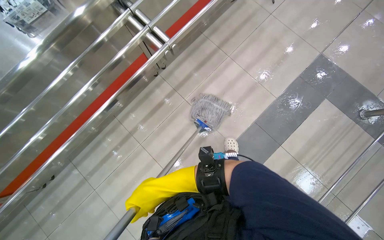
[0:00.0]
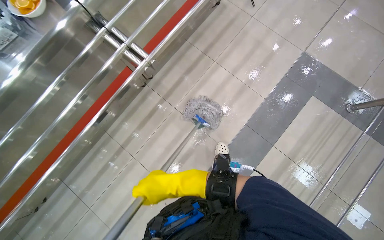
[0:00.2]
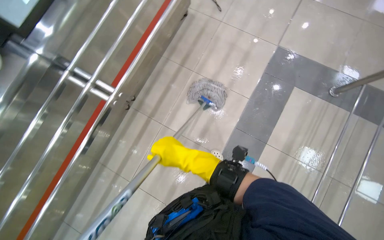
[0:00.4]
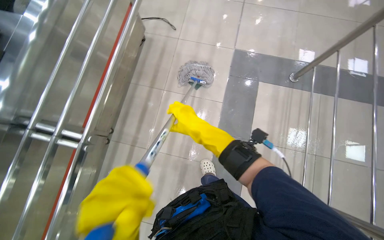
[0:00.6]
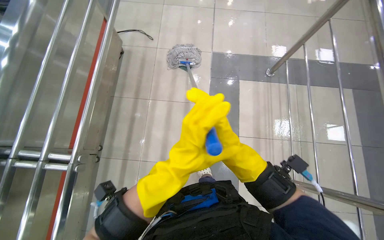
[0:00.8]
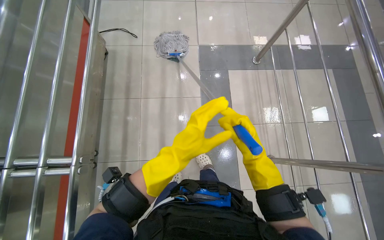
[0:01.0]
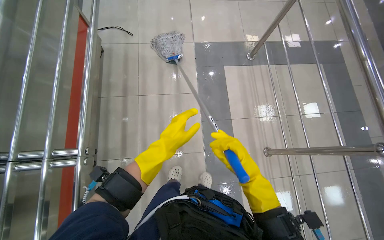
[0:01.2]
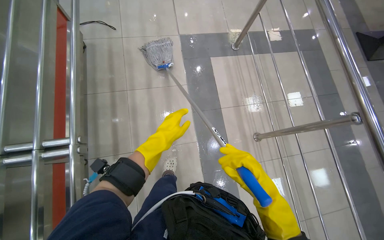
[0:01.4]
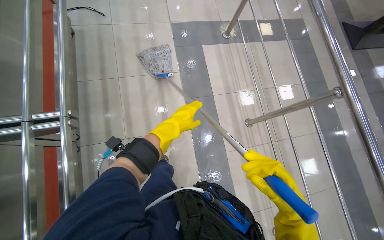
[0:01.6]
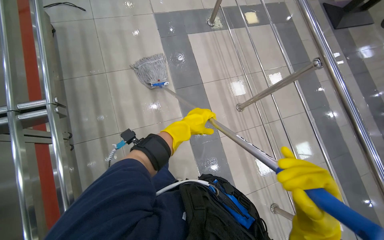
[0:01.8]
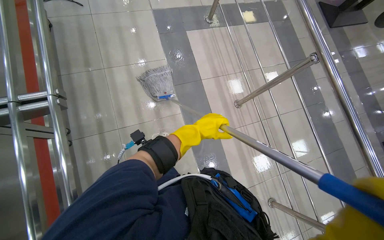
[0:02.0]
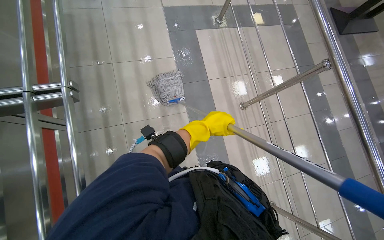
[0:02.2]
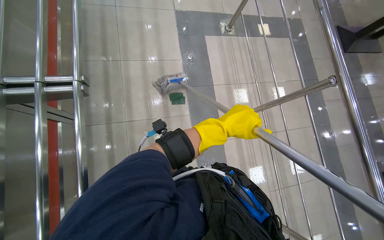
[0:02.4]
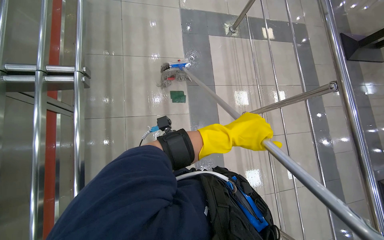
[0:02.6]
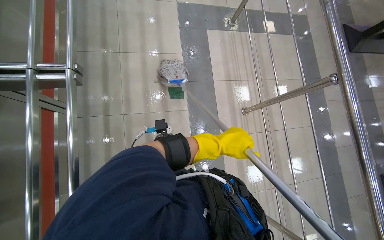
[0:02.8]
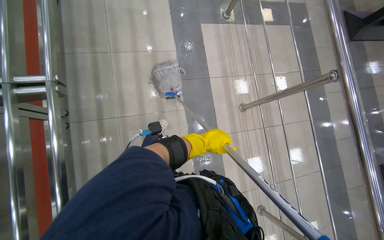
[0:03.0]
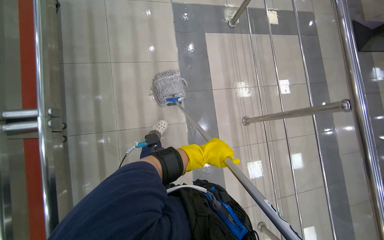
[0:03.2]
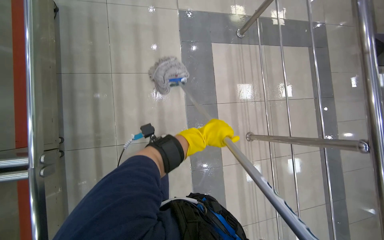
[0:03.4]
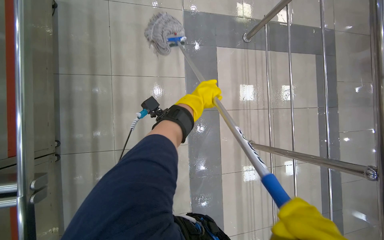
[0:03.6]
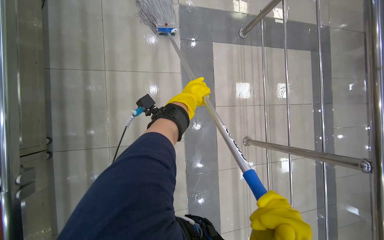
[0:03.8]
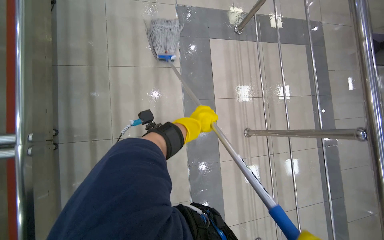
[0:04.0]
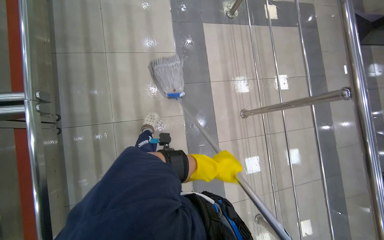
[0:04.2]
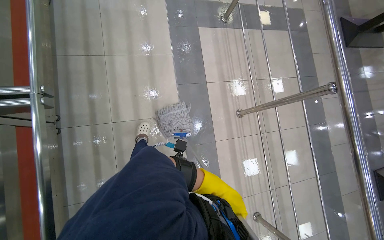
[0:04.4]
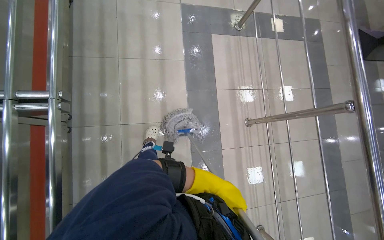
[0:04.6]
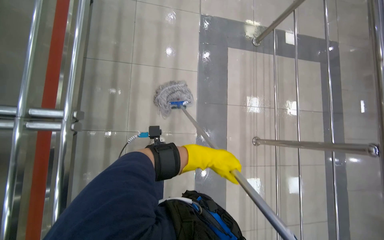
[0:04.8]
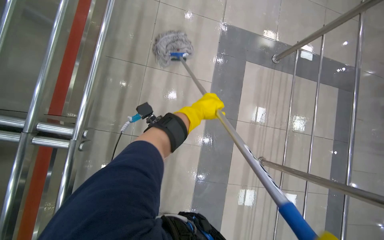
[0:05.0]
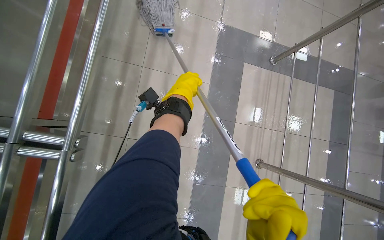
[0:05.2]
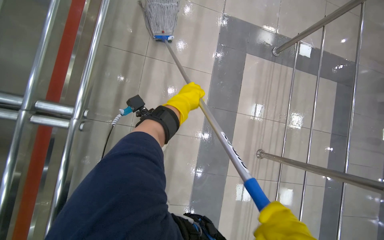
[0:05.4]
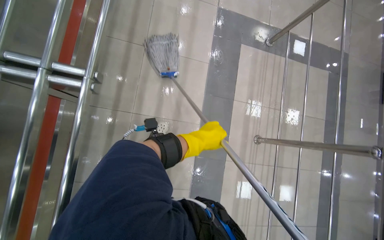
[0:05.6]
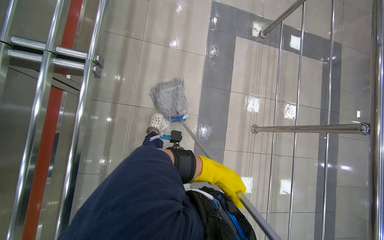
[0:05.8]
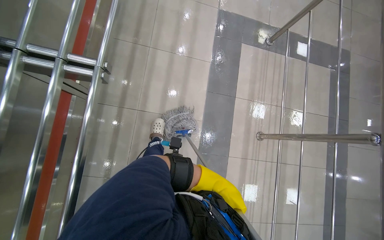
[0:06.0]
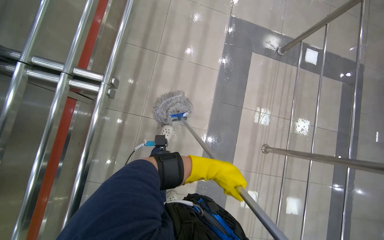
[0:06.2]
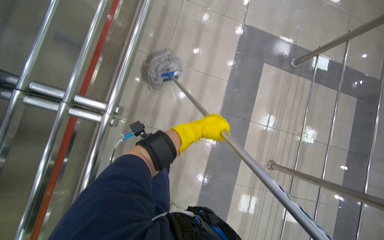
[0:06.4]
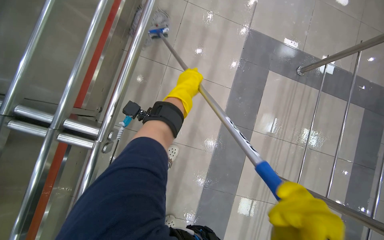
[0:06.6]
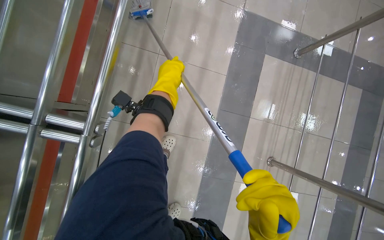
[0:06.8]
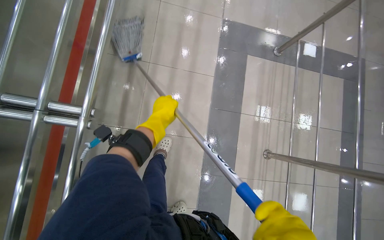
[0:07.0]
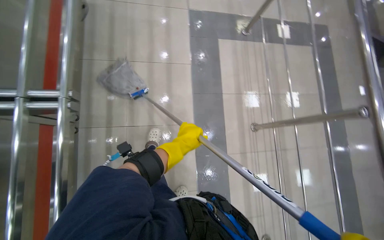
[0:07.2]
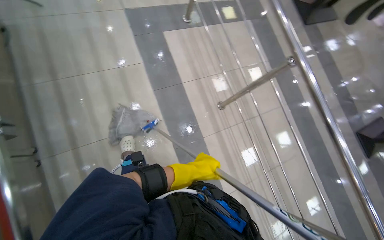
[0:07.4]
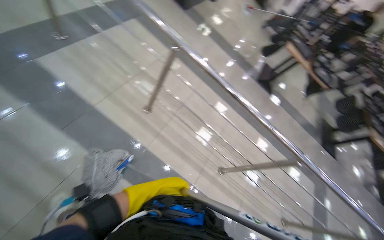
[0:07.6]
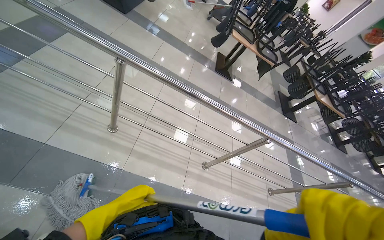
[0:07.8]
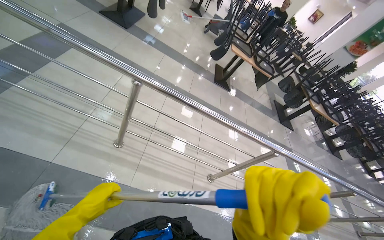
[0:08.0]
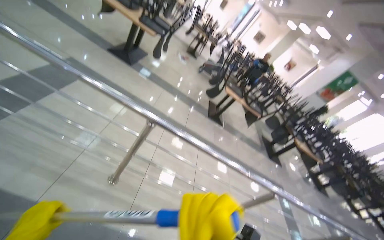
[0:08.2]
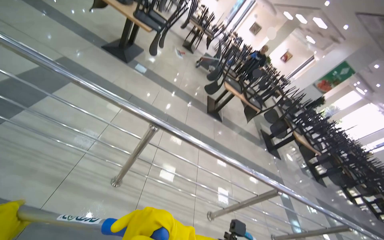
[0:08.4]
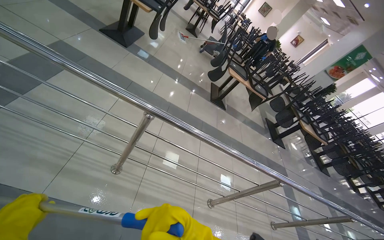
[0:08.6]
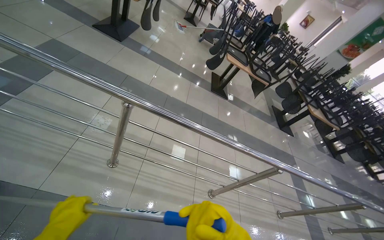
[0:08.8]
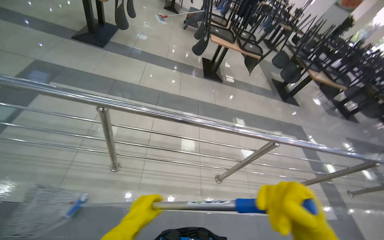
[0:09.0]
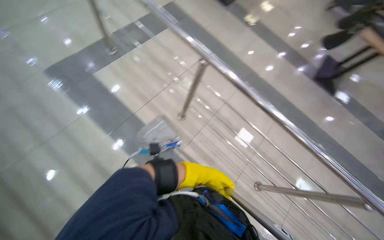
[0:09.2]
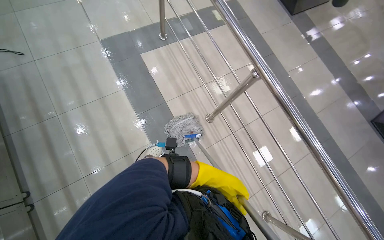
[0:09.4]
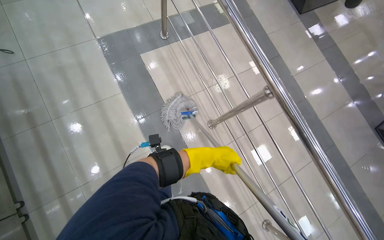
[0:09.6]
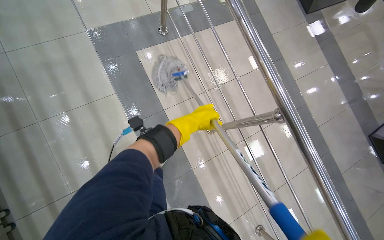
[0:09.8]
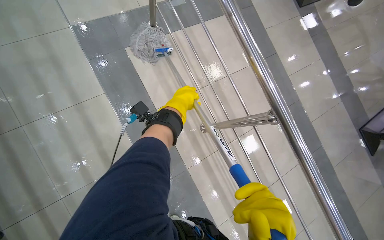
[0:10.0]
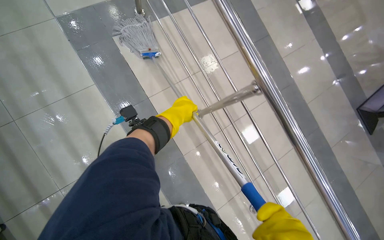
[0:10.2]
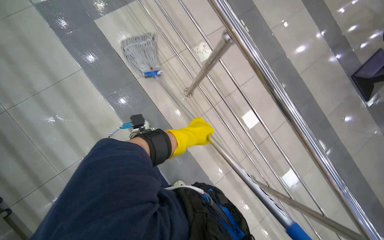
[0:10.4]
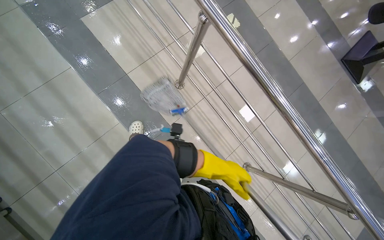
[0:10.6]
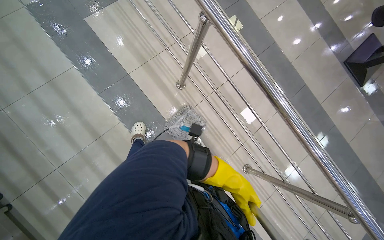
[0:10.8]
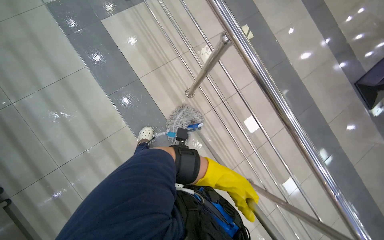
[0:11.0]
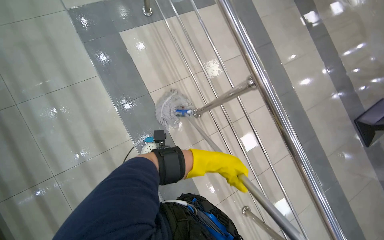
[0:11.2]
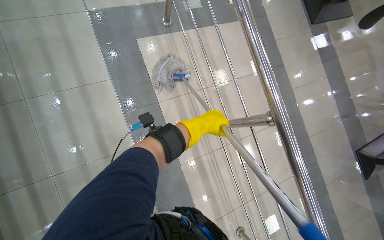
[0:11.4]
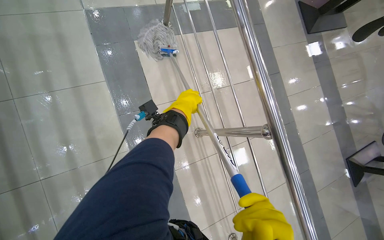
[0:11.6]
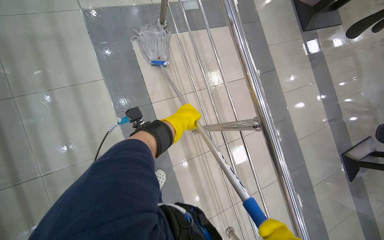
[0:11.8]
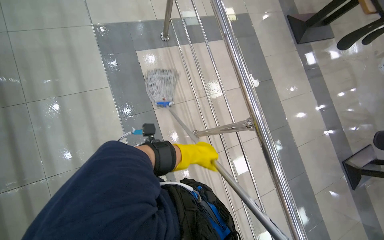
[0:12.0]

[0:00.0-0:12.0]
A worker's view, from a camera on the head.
Job: mopping floor.
The whole recording: Mopping cafeteria floor. The worker mops the tiled floor of the cafeteria with a string mop.
0:00.0 to 0:01.6: The wearer looks some 55 degrees further to the right.
0:01.6 to 0:03.0: The right hand is displaced down the picture and to the right by roughly 25 cm.
0:03.0 to 0:04.4: The right hand heads down the picture, covering approximately 15 cm.
0:04.4 to 0:06.0: The right hand goes up the picture and returns, some 80 cm each way.
0:06.0 to 0:07.6: The head rotates roughly 65 degrees to the right.
0:07.6 to 0:09.0: The scene turns roughly 30 degrees counterclockwise in the picture.
0:09.0 to 0:10.4: The wearer's head swings approximately 55 degrees to the left. The wearer looks approximately 20 degrees further downward.
0:10.4 to 0:12.0: The right hand moves up and down the picture over about 35 cm, changing direction 2 times.

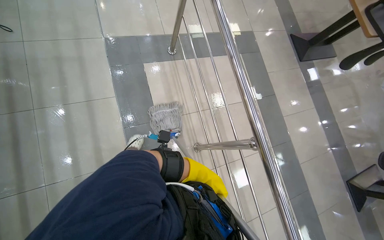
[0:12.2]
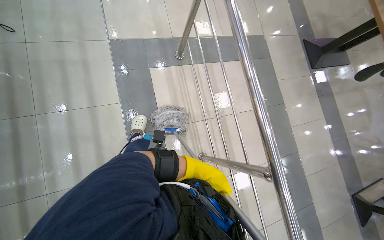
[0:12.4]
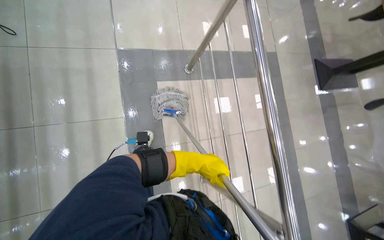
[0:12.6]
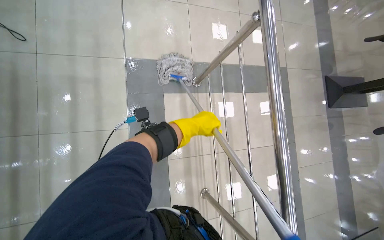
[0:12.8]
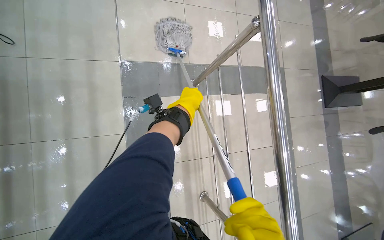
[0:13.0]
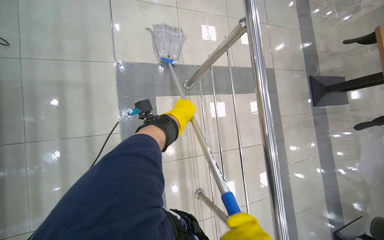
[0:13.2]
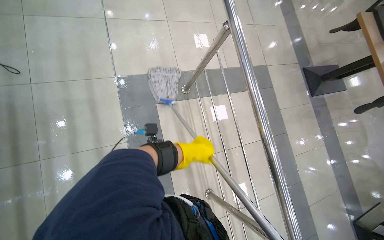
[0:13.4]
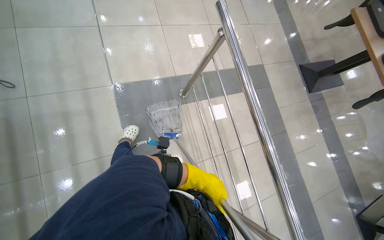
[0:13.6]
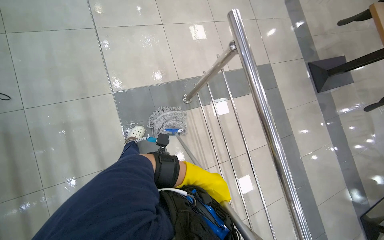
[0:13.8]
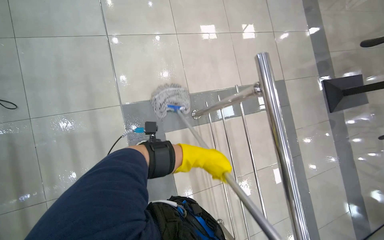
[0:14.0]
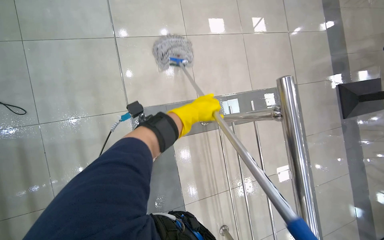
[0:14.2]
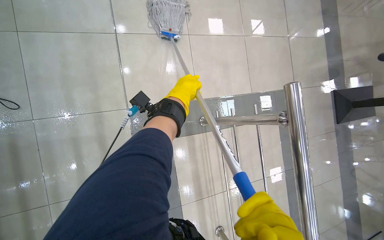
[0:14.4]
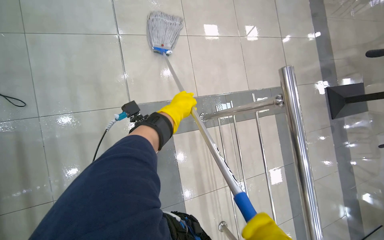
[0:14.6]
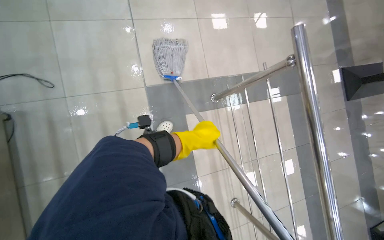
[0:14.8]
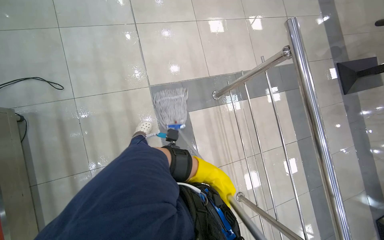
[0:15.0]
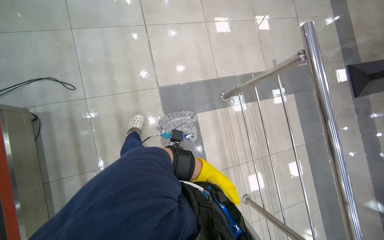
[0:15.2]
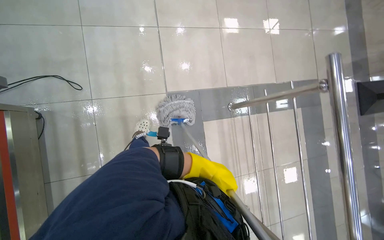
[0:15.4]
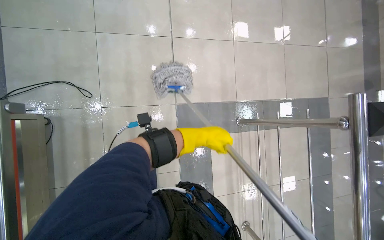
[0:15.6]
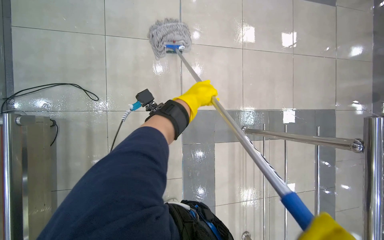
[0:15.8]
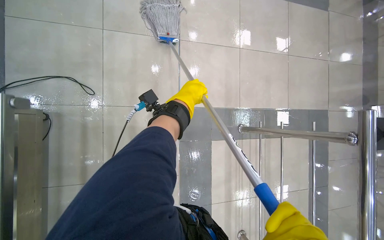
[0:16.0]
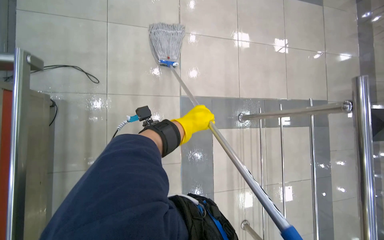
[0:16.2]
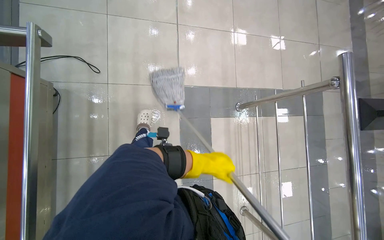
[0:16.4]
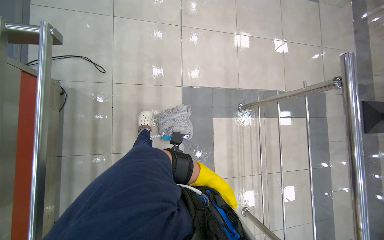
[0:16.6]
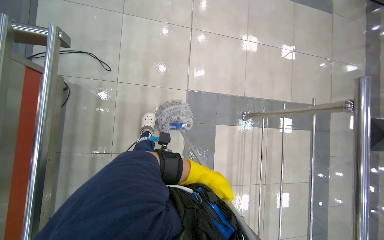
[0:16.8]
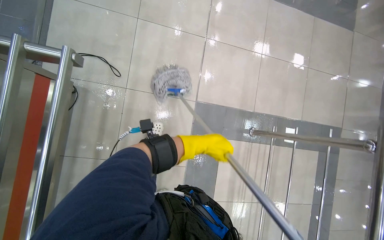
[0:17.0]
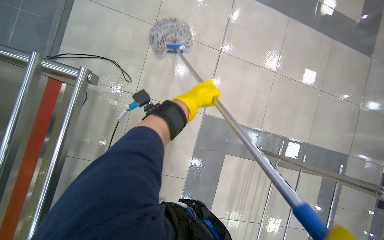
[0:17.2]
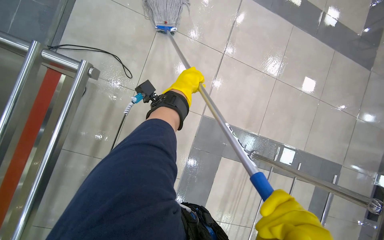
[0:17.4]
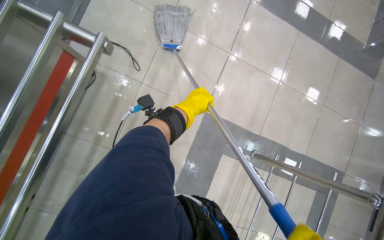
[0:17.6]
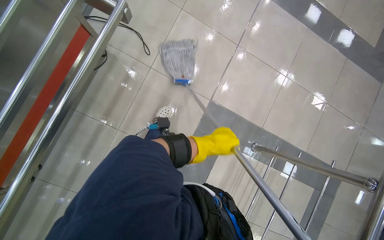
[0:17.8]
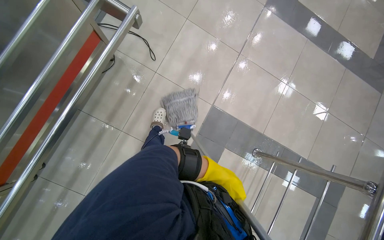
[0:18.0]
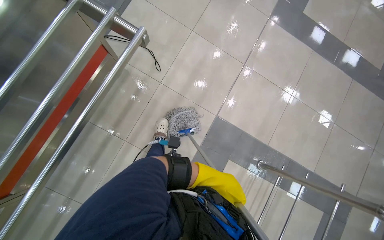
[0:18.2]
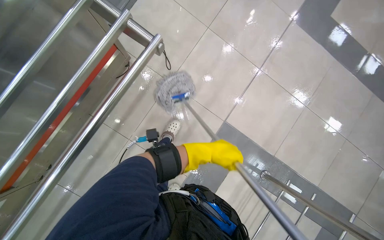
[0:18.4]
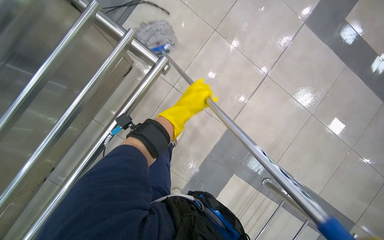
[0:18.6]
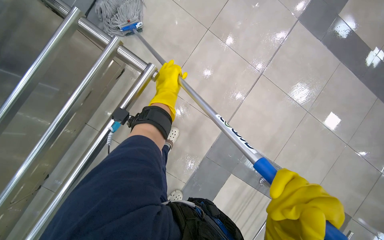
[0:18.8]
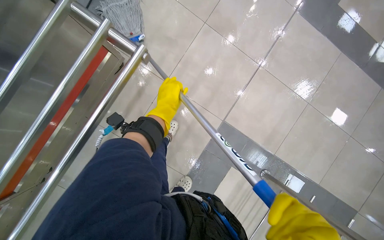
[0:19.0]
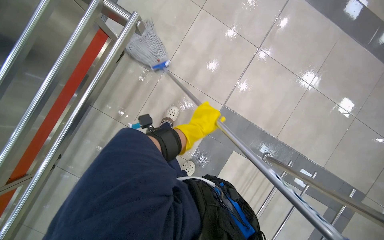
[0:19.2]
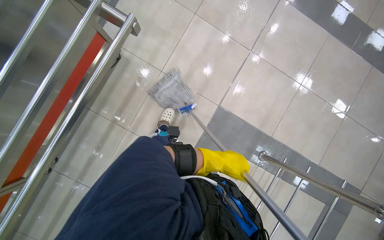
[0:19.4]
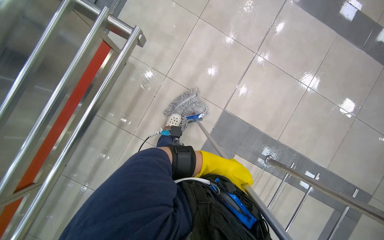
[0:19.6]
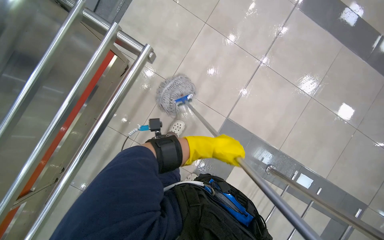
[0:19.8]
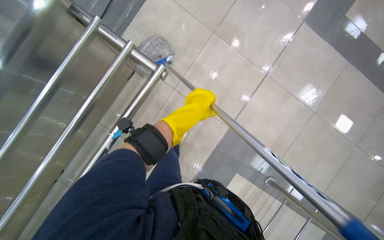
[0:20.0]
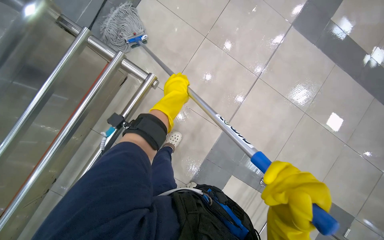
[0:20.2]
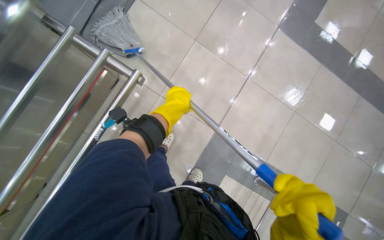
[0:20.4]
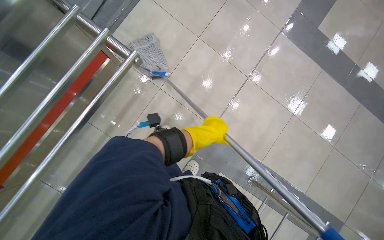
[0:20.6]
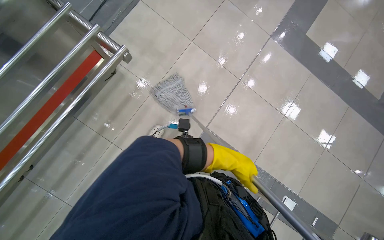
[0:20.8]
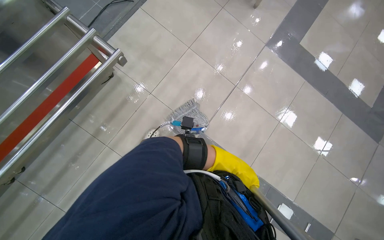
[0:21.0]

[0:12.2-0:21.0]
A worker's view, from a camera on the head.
Job: mopping floor.
The whole recording: Mopping cafeteria floor. The worker mops the tiled floor of the cafeteria with a string mop.
0:12.2 to 0:13.6: The wearer moves approximately 50 cm.
0:13.6 to 0:15.2: The right hand travels up the picture and back again, roughly 70 cm each way.
0:15.2 to 0:16.6: The right hand travels up the picture and back again, approximately 60 cm each way.
0:16.6 to 0:18.0: Everything in view rotates about 30 degrees clockwise. The right hand reaches roughly 70 cm up the picture, then returns.
0:18.0 to 0:19.6: The right hand goes up the picture and returns, roughly 60 cm each way.
0:19.6 to 0:21.0: The right hand travels up the picture and back again, approximately 50 cm each way.
